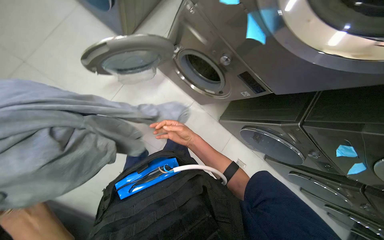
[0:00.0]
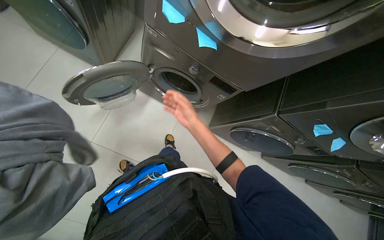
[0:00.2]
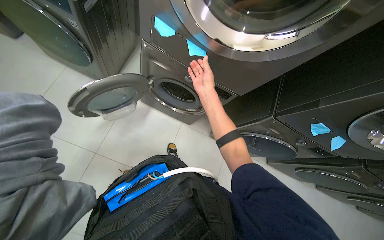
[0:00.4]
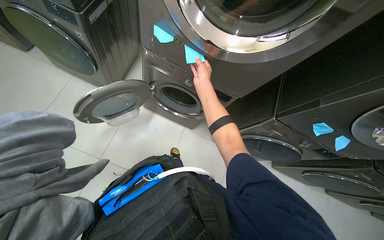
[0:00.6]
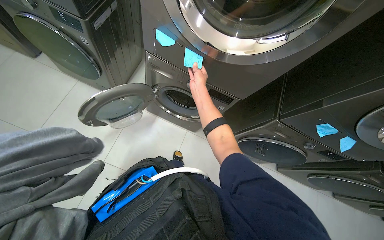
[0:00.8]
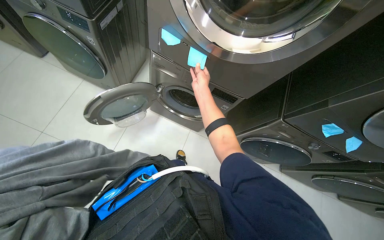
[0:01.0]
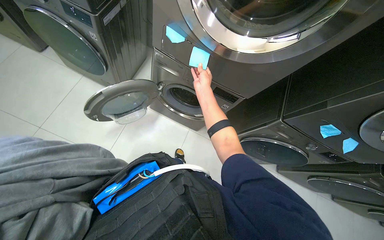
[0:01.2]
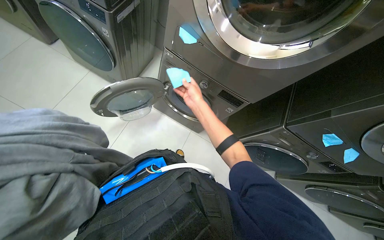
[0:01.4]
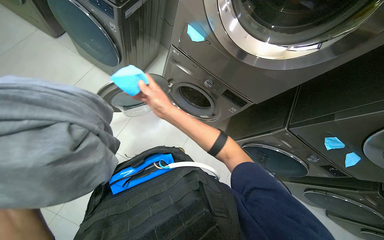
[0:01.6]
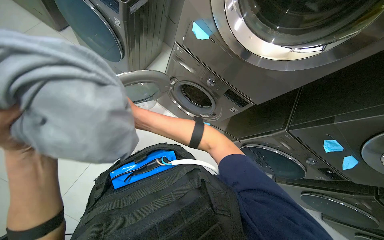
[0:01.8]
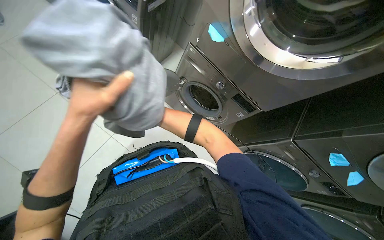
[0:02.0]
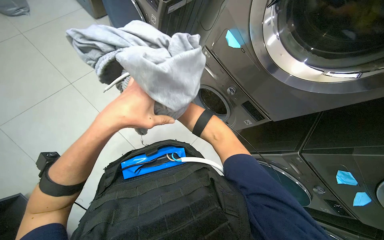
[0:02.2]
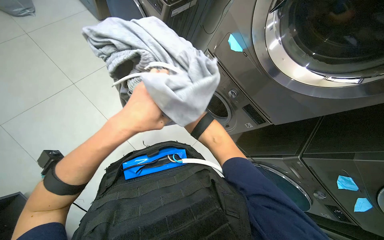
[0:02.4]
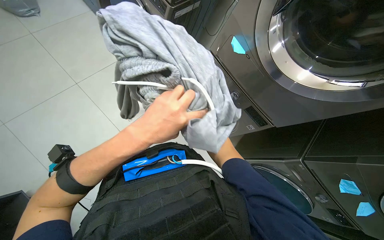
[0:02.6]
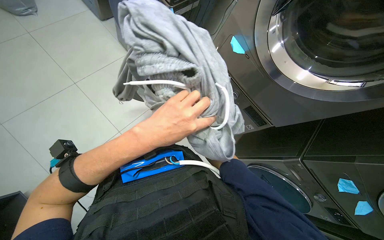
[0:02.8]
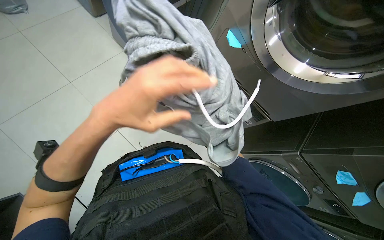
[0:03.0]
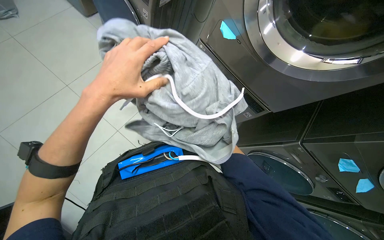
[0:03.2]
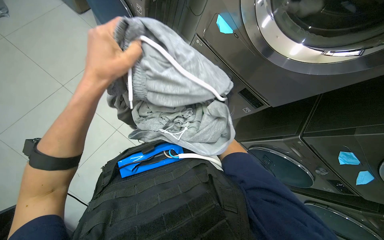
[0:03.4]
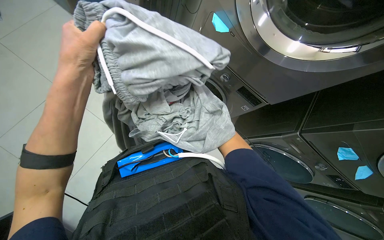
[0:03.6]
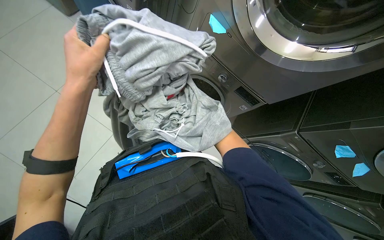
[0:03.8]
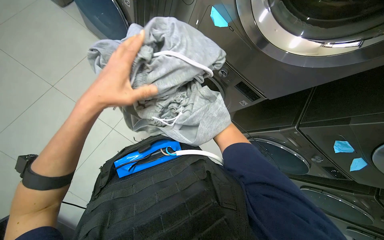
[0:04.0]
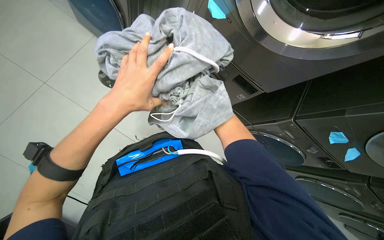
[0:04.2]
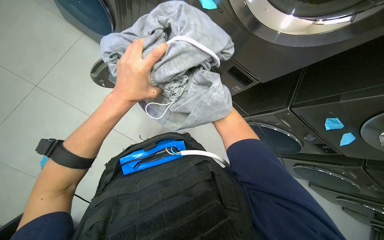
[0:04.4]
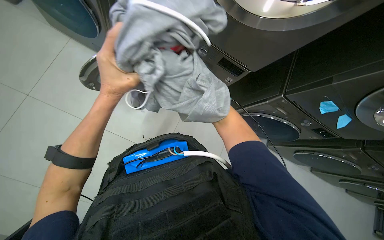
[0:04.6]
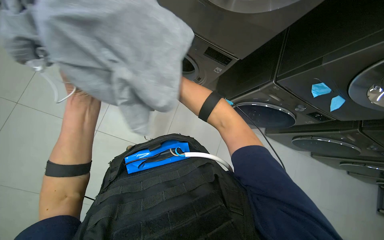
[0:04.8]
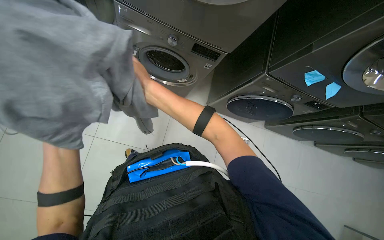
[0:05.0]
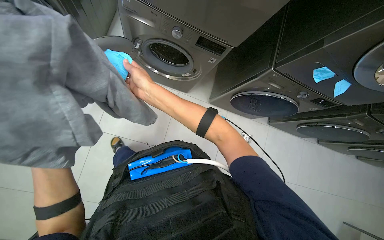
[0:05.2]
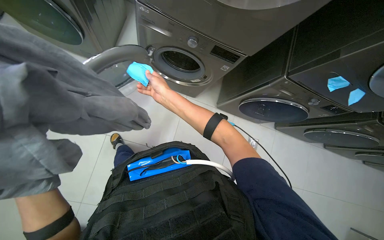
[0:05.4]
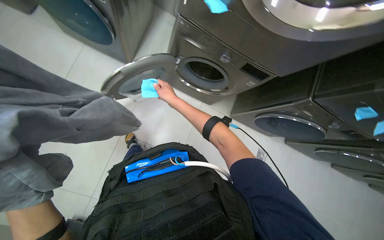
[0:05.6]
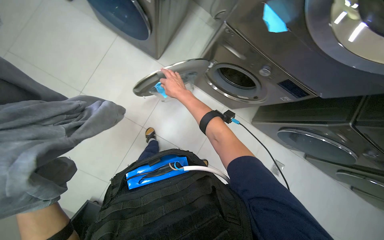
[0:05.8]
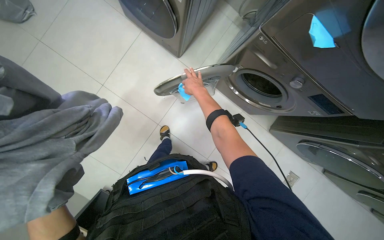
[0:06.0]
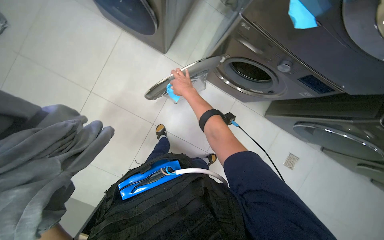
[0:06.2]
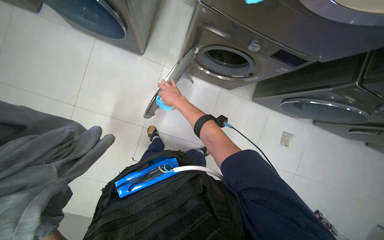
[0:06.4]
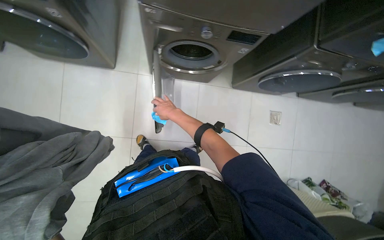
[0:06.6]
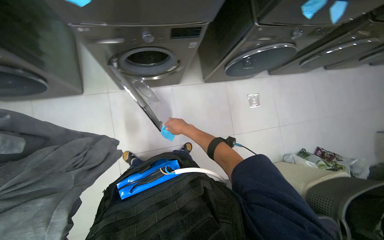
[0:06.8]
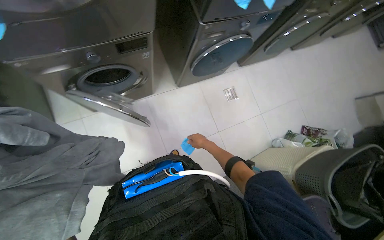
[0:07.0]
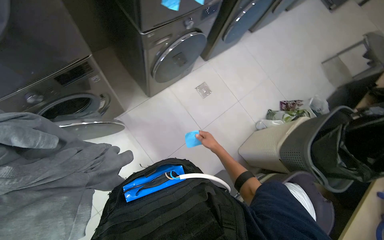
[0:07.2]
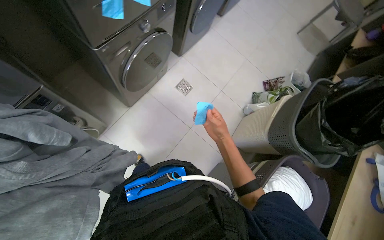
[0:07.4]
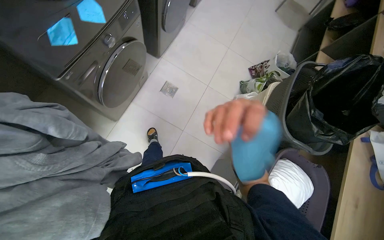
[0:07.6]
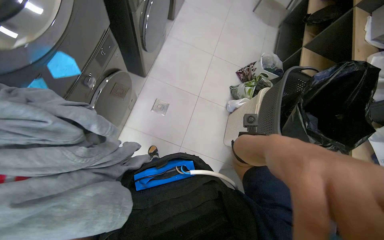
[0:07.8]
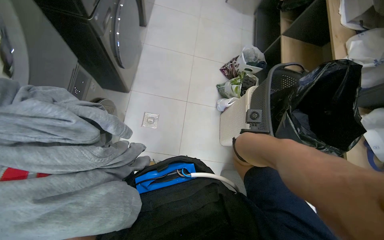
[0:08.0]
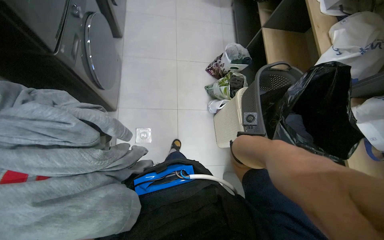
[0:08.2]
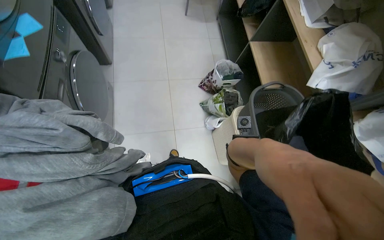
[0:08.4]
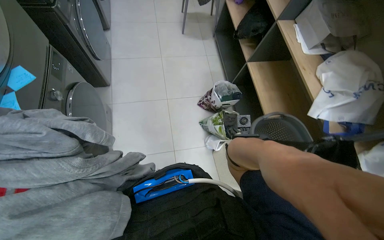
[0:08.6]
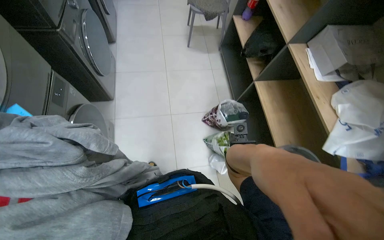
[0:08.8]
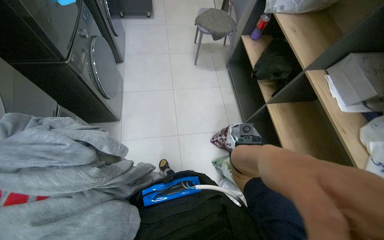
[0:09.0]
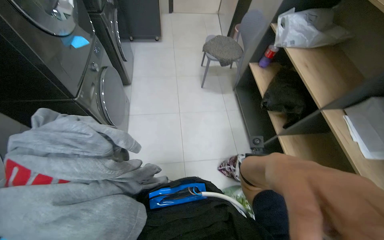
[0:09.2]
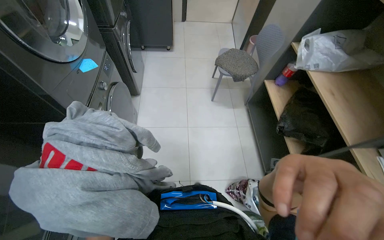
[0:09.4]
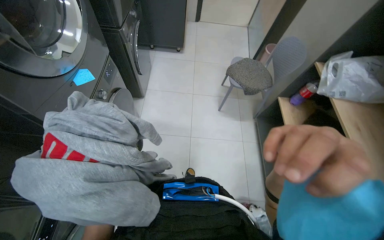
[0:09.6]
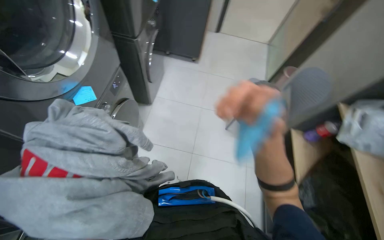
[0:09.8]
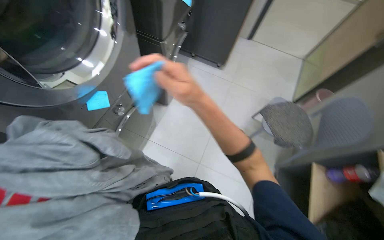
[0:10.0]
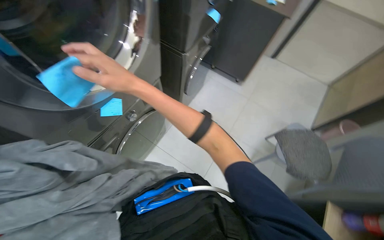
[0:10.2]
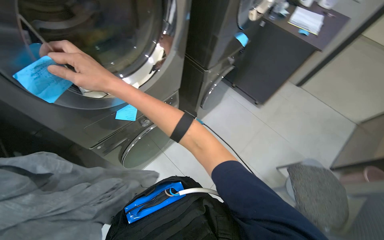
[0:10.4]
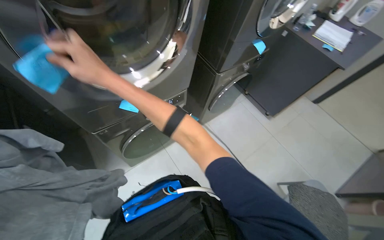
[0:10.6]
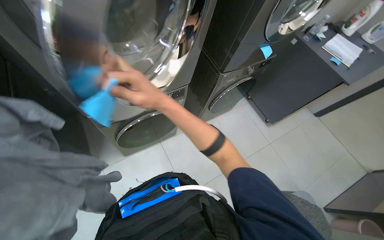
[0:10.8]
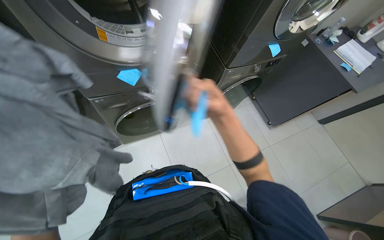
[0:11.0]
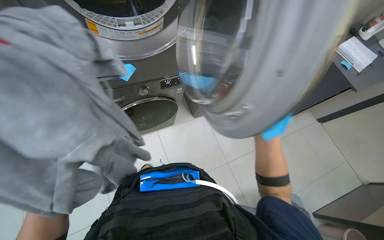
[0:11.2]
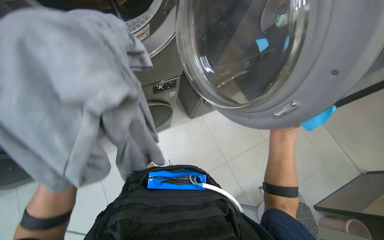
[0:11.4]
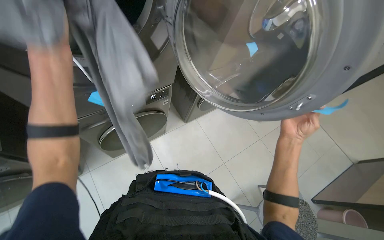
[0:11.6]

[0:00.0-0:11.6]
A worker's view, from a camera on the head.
Job: managing laundry.
The whole recording: Unloading washing machine and sorting clothes. The worker unloads white linens and grey clothes from the washing machine, also handling sticky notes.
0:00.0 to 0:01.4: The view tips upward by some 15 degrees. The right hand is displaced up the picture by some 20 cm.
0:05.8 to 0:07.2: The camera travels roughly 50 cm. The scene turns approximately 70 degrees counterclockwise in the picture.
0:07.2 to 0:08.8: The camera is carried approximately 1 m. Everything in view rotates about 55 degrees counterclockwise.
0:08.8 to 0:10.2: The camera travels roughly 80 cm. The head rotates about 45 degrees to the left. The view tilts roughly 15 degrees upward.

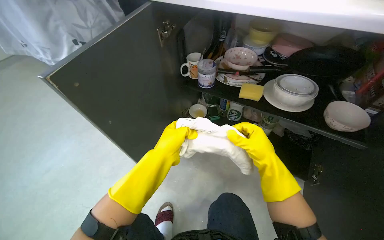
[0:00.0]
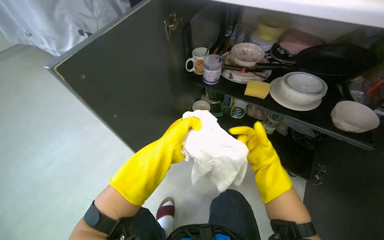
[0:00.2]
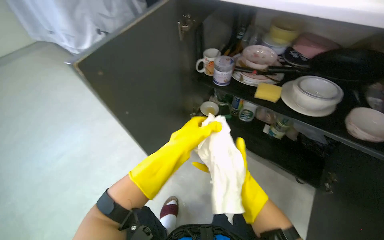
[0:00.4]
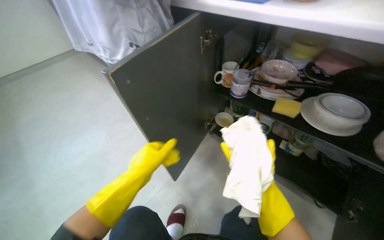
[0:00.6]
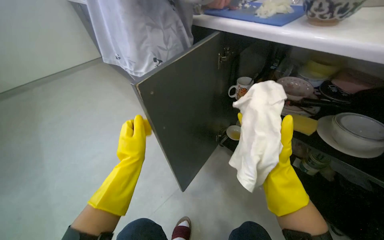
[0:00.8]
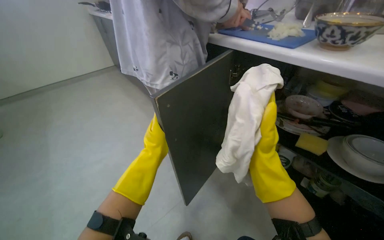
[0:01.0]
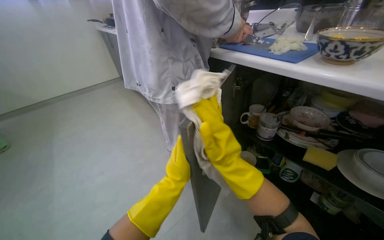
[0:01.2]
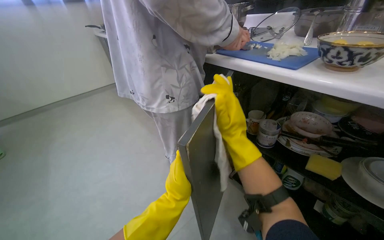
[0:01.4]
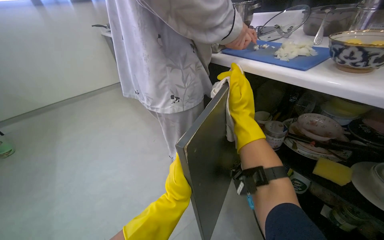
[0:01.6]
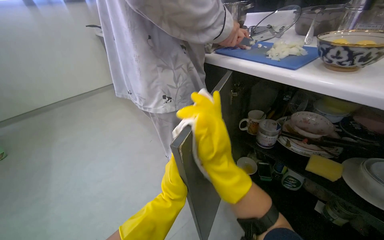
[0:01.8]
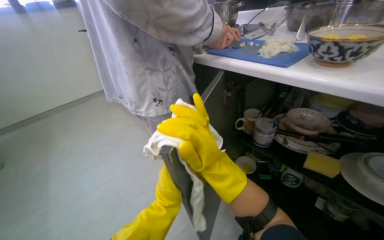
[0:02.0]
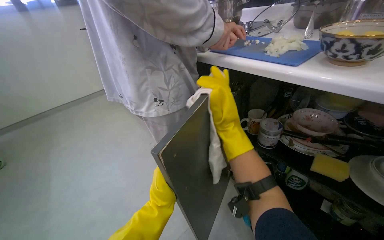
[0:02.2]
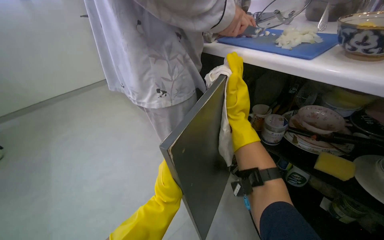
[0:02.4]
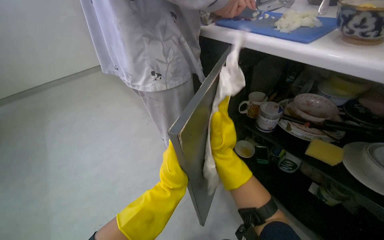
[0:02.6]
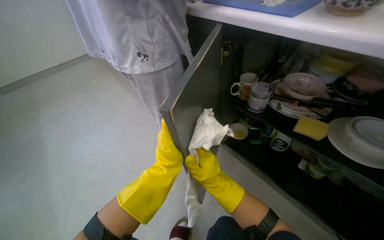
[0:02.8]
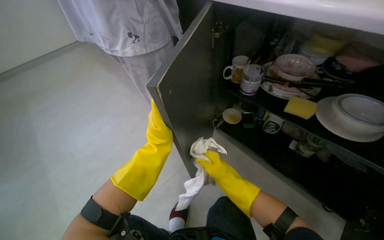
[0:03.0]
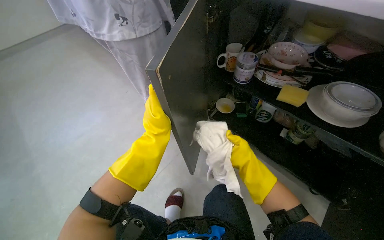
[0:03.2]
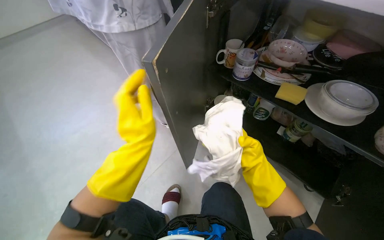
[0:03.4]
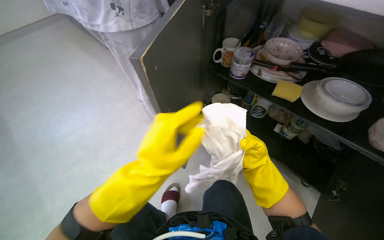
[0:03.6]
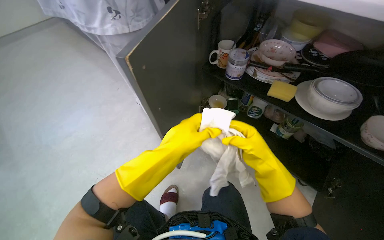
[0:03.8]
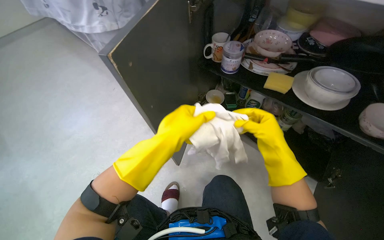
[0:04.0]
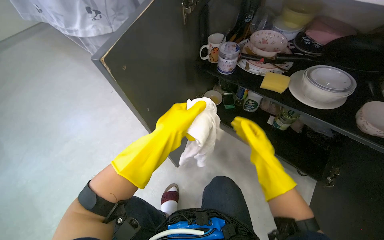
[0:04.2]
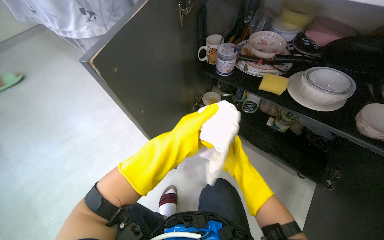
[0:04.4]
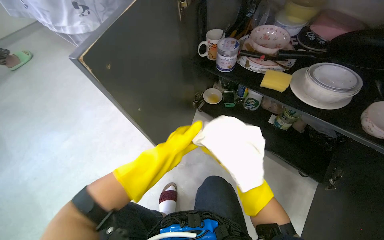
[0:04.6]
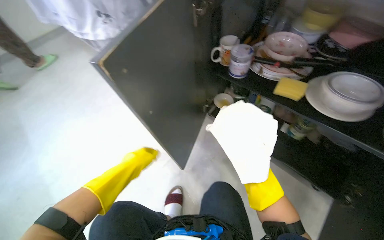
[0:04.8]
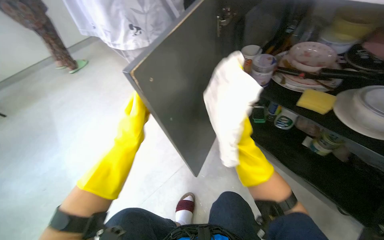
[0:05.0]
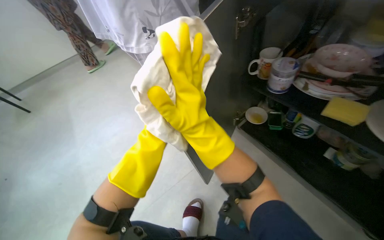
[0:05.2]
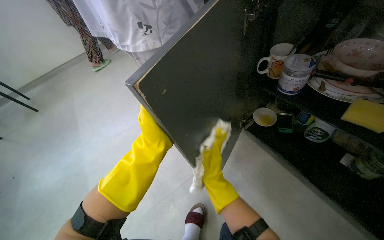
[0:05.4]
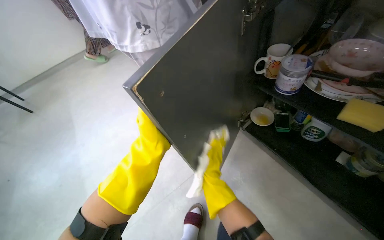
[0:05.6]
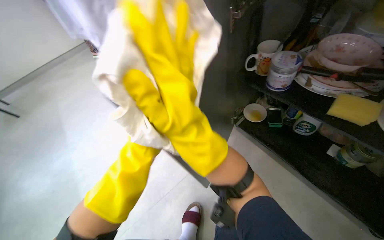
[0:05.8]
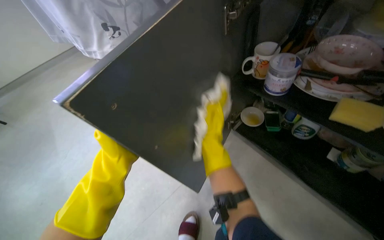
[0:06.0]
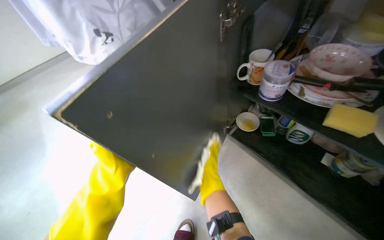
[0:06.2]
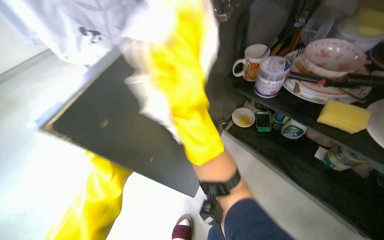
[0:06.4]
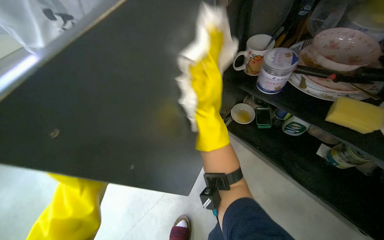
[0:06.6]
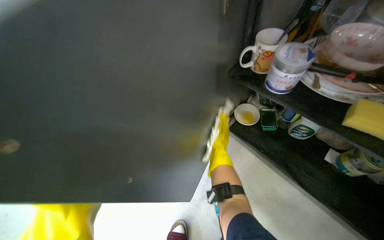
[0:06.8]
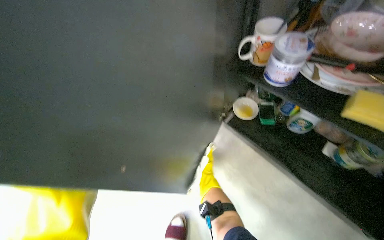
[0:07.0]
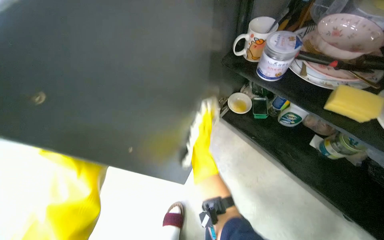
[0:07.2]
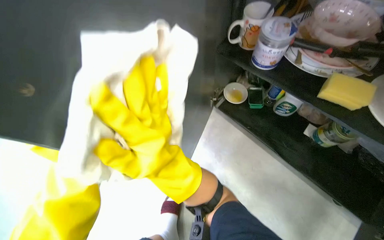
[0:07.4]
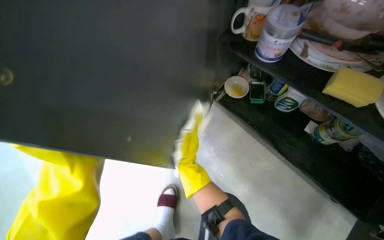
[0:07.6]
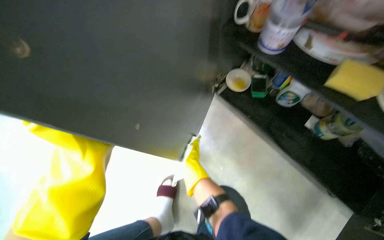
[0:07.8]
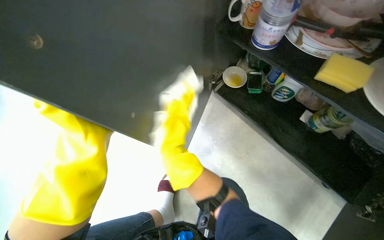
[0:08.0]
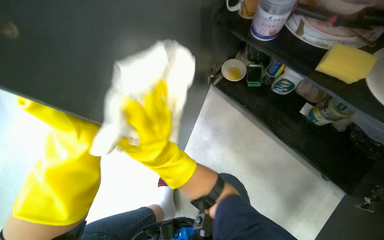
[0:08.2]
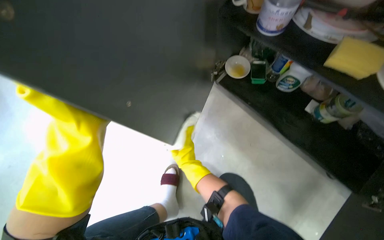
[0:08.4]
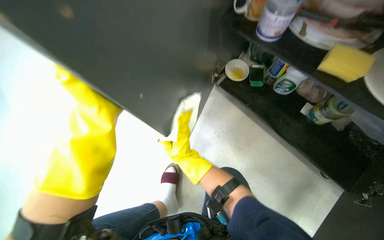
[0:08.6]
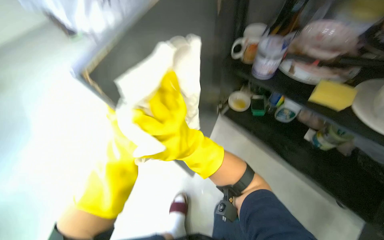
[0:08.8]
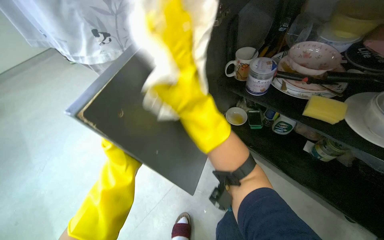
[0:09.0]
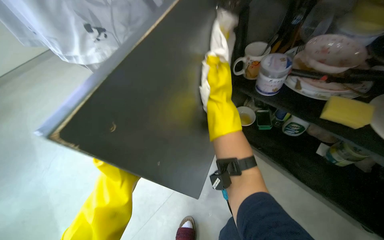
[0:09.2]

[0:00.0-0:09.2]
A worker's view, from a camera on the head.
Job: cleaning kitchen.
The whole recording: Wiping kitchen cabinets exterior. The worker rinses and wrings a cloth, then wipes the exterior of the kitchen cabinets.
0:00.0 to 0:01.6: The head rotates approximately 20 degrees to the left. The view tilts some 15 degrees upward. The left hand moves farther from the camera, roughly 10 cm. Meanwhile the right hand travels up the picture and to the left by about 40 cm.
0:01.6 to 0:03.0: The view tips downward by approximately 15 degrees. The right hand goes up and down the picture, roughly 20 cm each way, reversing 2 times.
0:03.0 to 0:04.6: The right hand goes nearer and farther, roughly 15 cm each way, reversing 2 times.
0:04.6 to 0:06.2: The right hand swings up and down the picture, some 25 cm each way, with 3 reversals; the left hand goes some 20 cm to the left.
0:06.2 to 0:07.6: The view tilts some 15 degrees downward. The right hand goes up the picture and returns, some 15 cm each way.
0:07.6 to 0:09.2: The right hand goes nearer and farther, about 30 cm each way, reversing 3 times.
